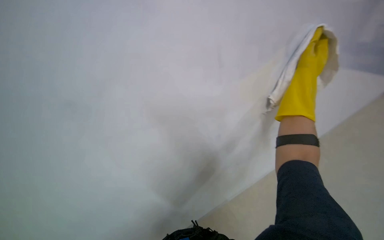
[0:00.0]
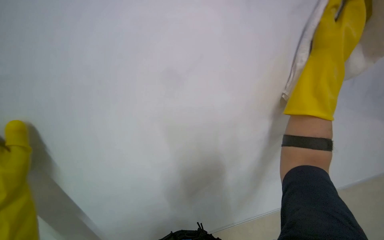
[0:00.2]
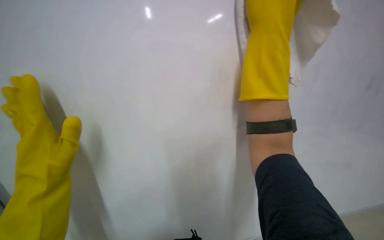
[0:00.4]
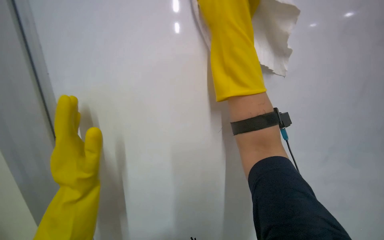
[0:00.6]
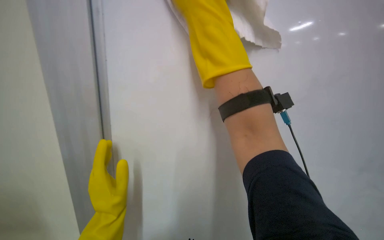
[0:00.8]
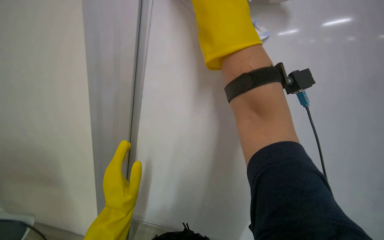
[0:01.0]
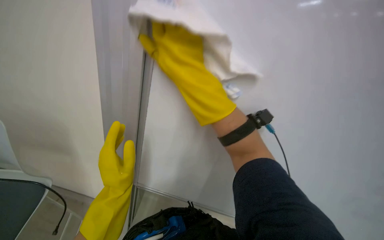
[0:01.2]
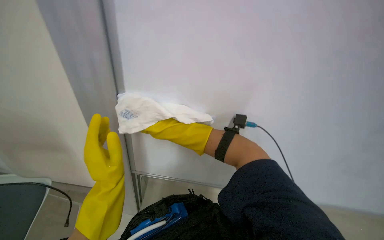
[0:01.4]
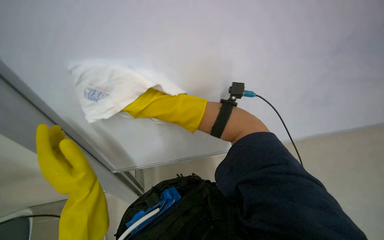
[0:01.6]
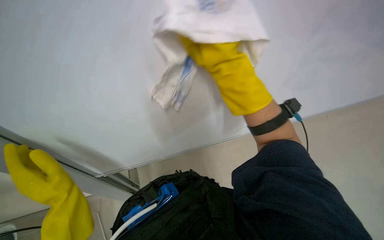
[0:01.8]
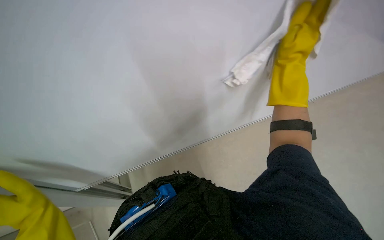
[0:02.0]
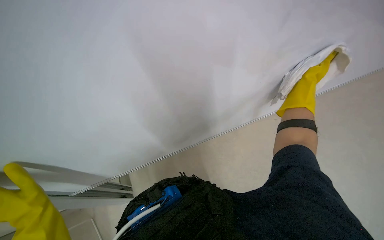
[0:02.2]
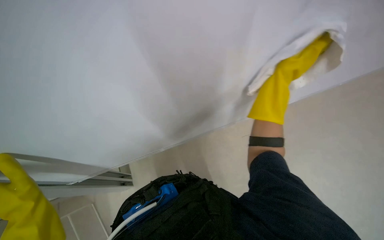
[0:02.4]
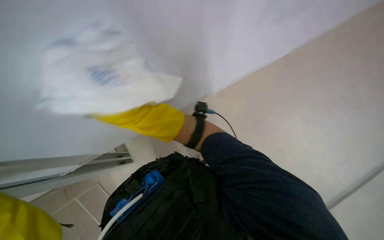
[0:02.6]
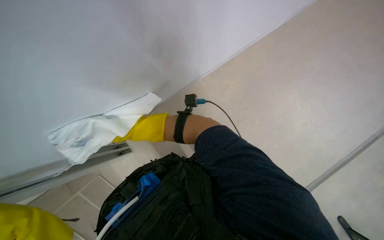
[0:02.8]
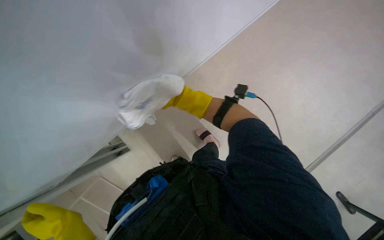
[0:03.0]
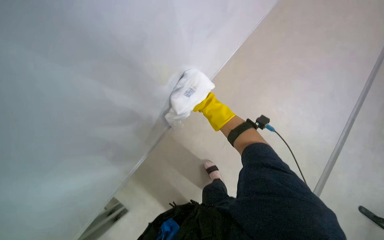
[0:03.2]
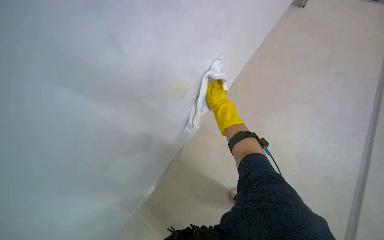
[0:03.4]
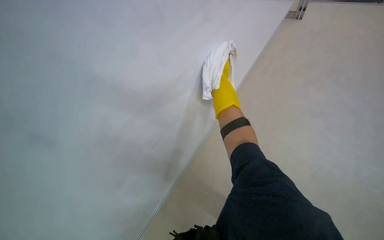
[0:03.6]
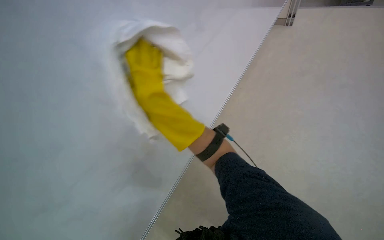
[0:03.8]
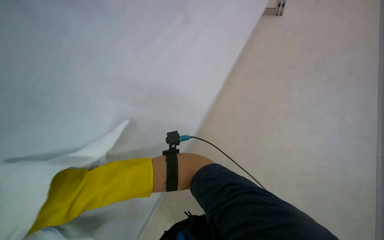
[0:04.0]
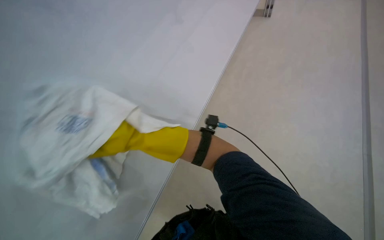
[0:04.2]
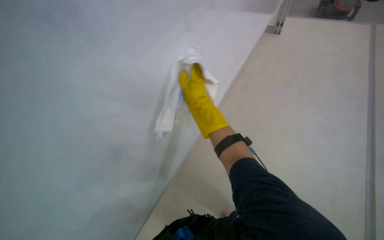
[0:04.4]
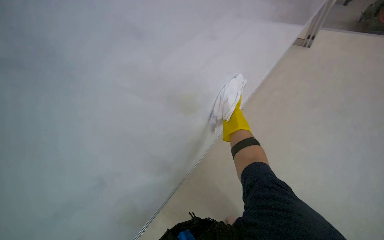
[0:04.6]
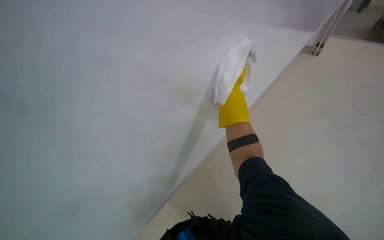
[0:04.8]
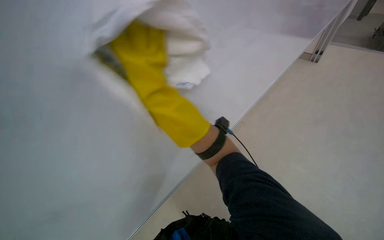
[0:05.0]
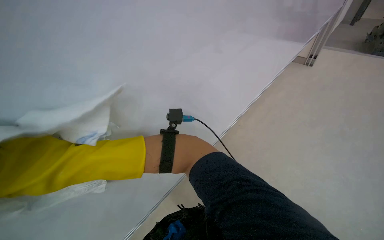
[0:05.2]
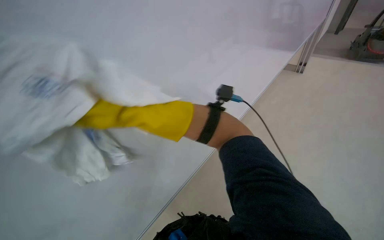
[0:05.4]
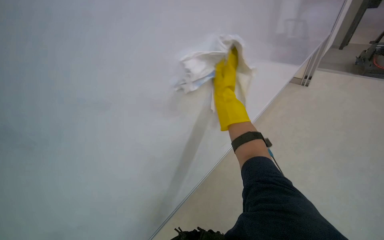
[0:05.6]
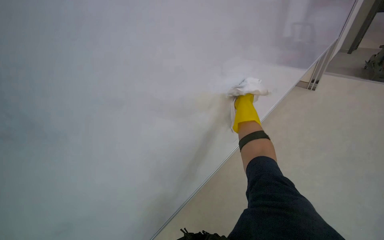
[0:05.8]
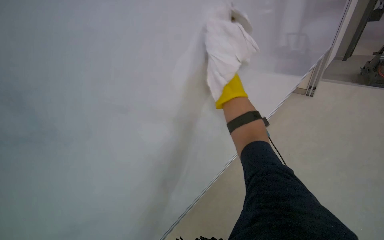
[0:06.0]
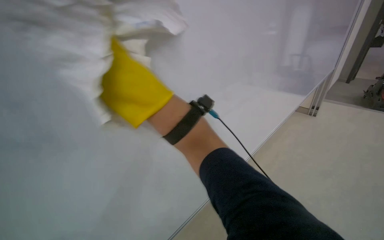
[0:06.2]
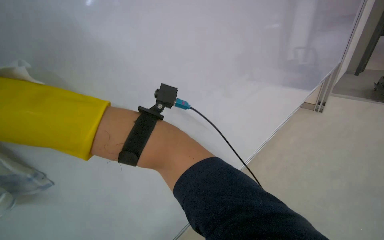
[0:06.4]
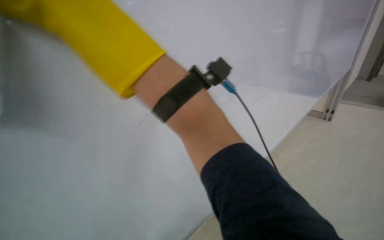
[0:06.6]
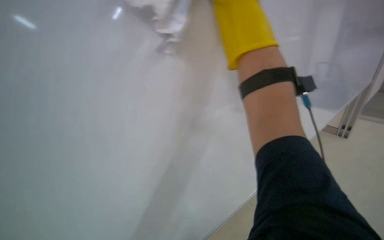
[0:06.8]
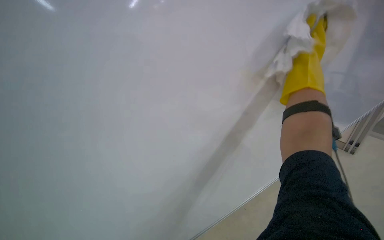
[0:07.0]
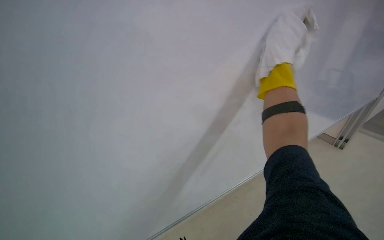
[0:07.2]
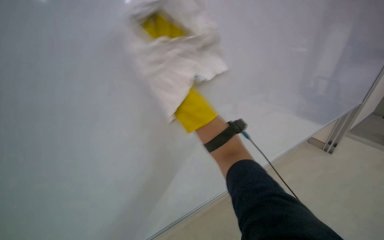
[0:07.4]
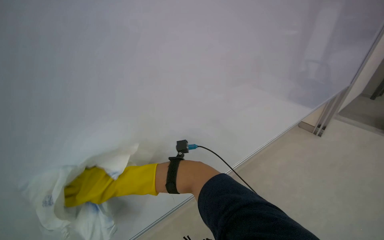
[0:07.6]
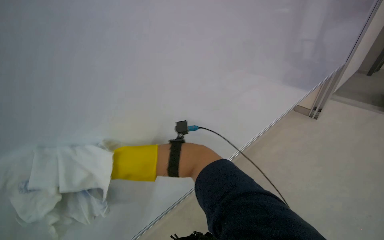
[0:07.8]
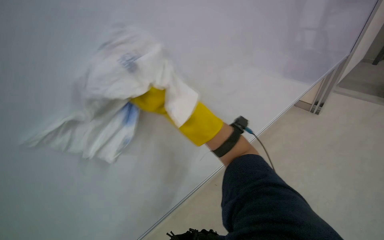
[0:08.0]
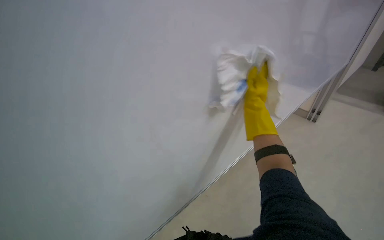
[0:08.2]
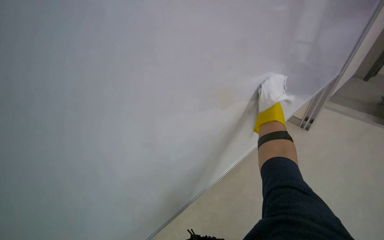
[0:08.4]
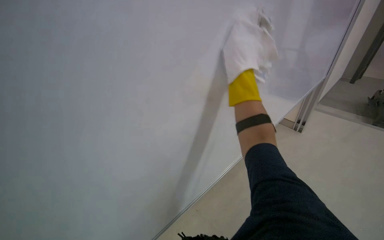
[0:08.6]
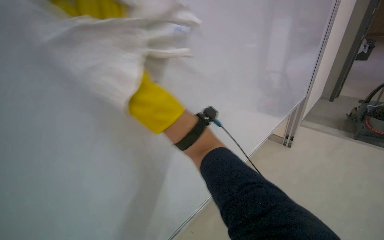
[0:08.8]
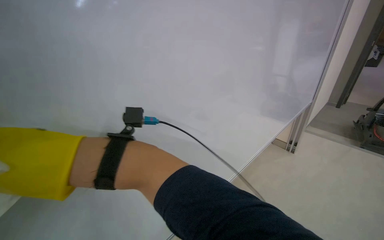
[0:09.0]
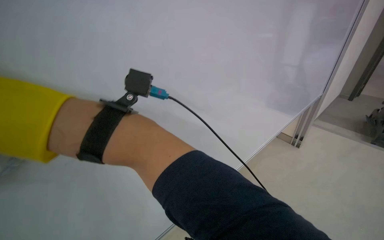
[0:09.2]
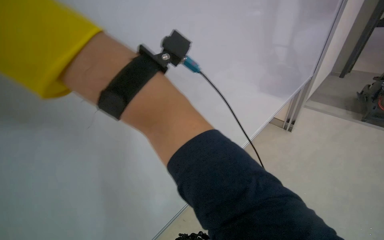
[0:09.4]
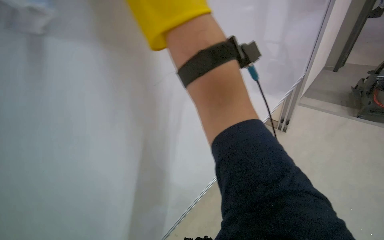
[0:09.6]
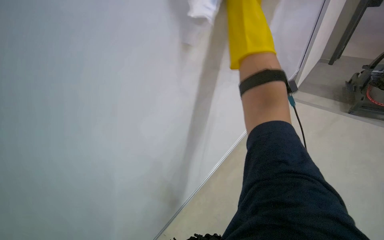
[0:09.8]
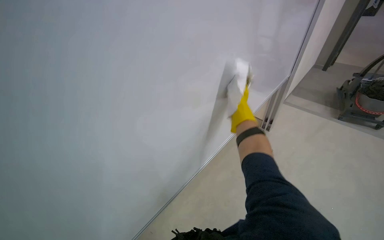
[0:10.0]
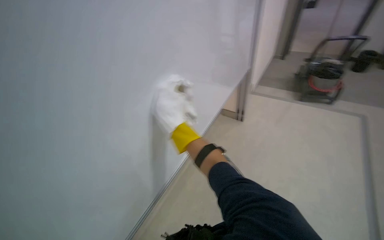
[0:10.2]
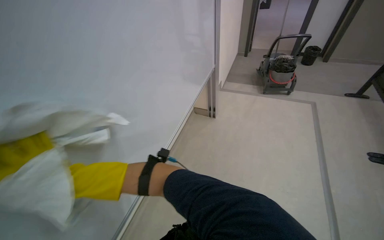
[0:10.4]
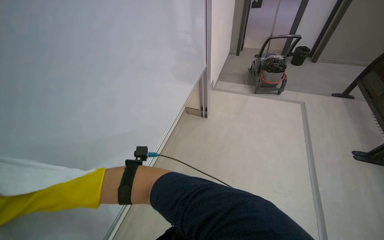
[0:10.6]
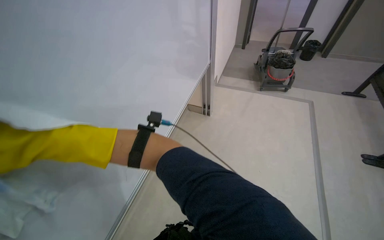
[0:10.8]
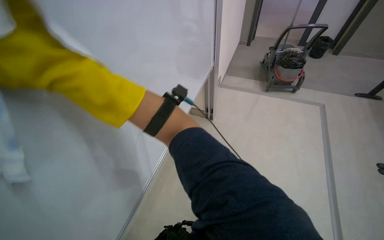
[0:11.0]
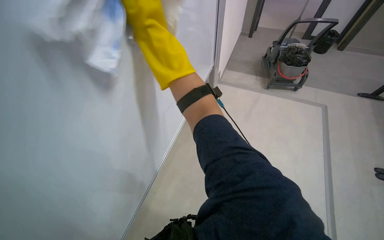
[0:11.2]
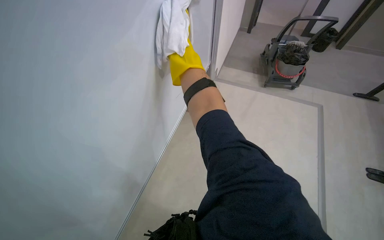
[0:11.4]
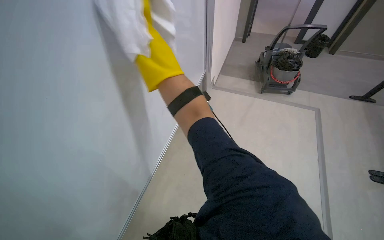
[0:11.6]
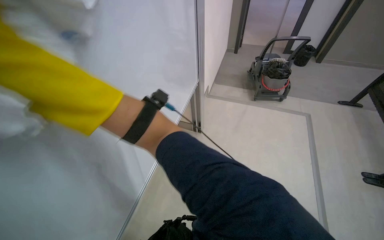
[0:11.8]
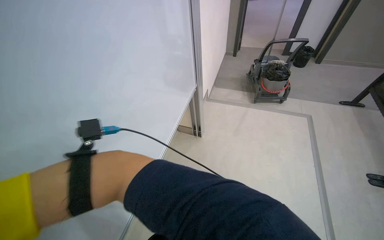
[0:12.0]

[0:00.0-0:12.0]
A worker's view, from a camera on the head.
Job: wiping surfaces.
The whole recording: Wiping whiteboard. The worker wipes the whiteboard with a white cloth.
0:03.0 to 0:04.4: The view tilts some 15 degrees upward.
0:04.4 to 0:06.0: The wearer looks about 20 degrees further upward.
0:09.0 to 0:10.4: The camera is carried about 50 cm. The head turns to the right by some 30 degrees. The view tips downward by some 10 degrees.
0:10.4 to 0:12.0: The wearer moves about 40 cm.

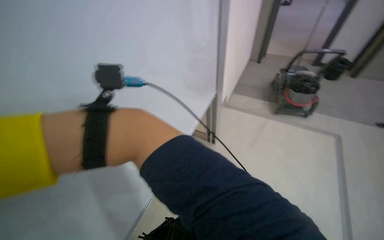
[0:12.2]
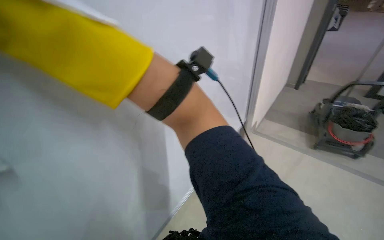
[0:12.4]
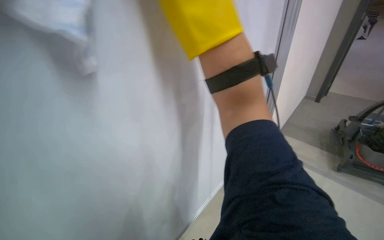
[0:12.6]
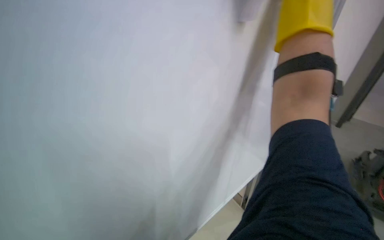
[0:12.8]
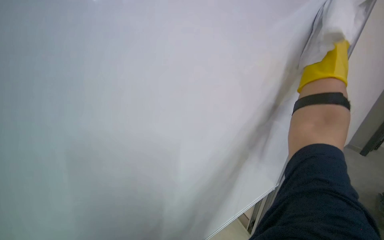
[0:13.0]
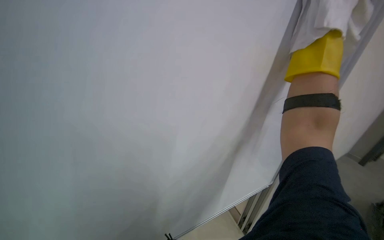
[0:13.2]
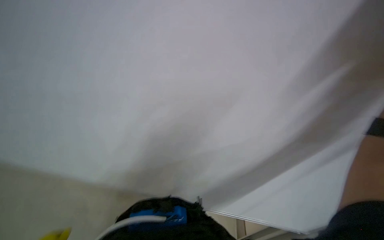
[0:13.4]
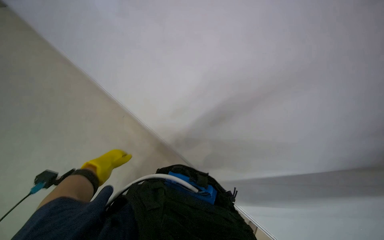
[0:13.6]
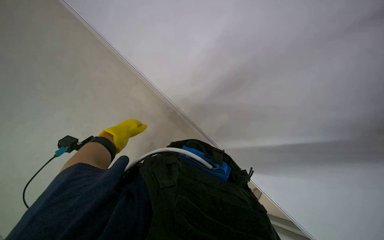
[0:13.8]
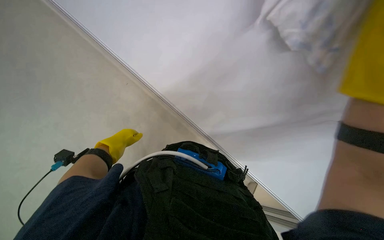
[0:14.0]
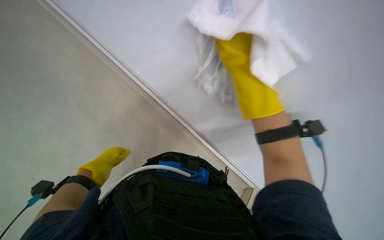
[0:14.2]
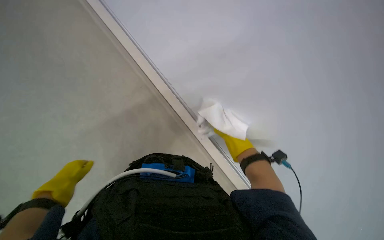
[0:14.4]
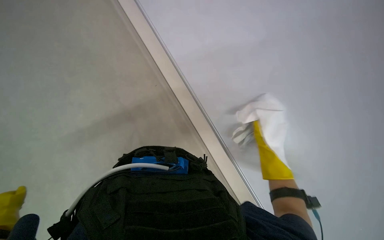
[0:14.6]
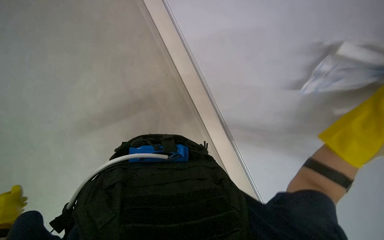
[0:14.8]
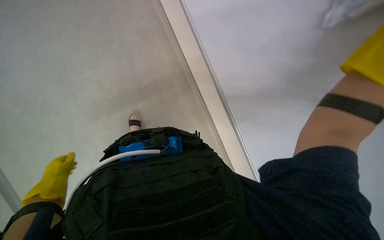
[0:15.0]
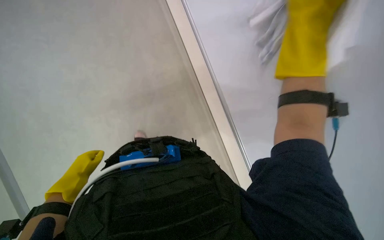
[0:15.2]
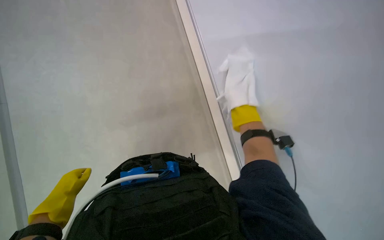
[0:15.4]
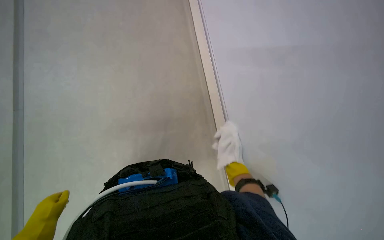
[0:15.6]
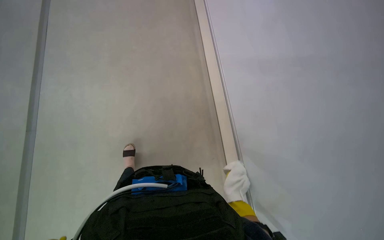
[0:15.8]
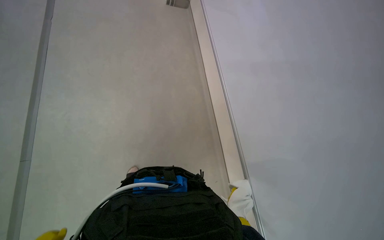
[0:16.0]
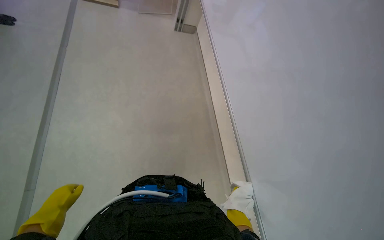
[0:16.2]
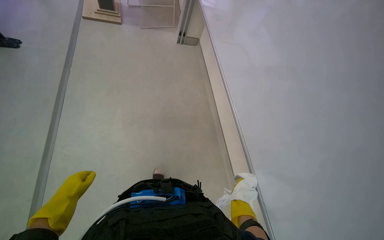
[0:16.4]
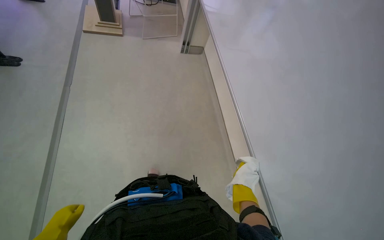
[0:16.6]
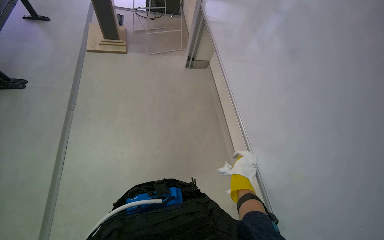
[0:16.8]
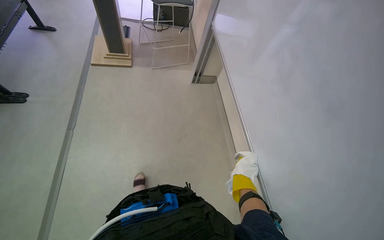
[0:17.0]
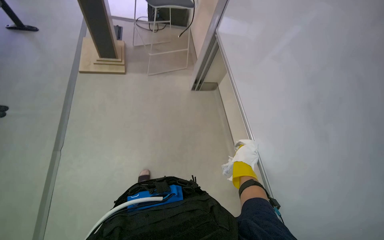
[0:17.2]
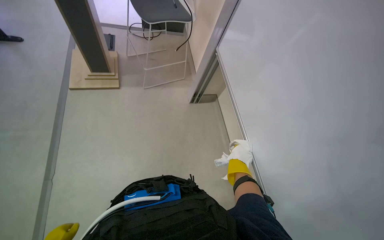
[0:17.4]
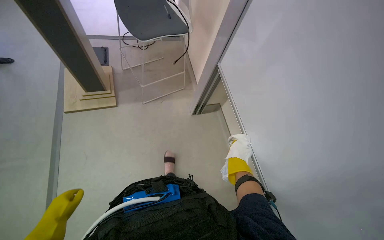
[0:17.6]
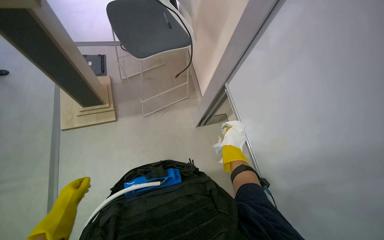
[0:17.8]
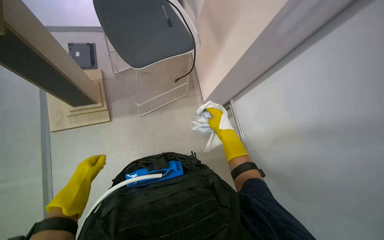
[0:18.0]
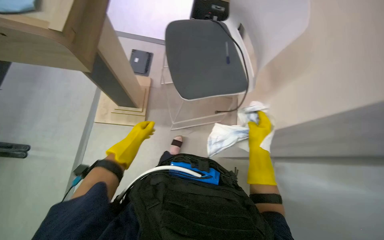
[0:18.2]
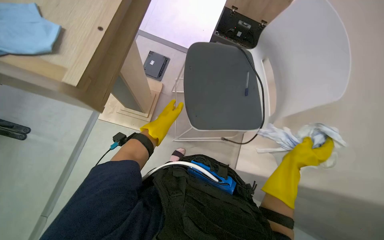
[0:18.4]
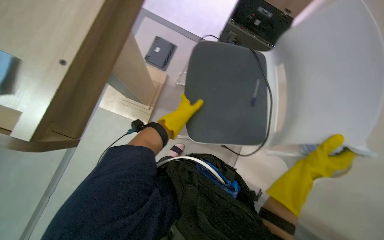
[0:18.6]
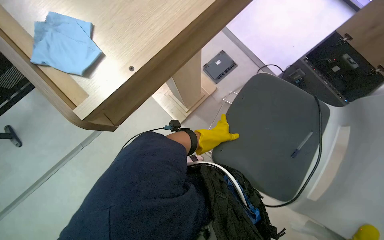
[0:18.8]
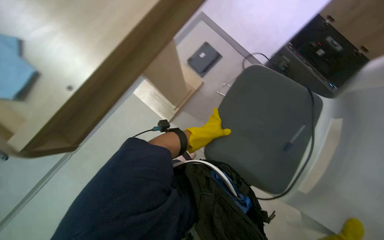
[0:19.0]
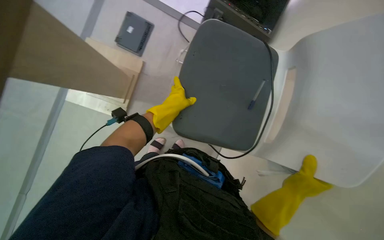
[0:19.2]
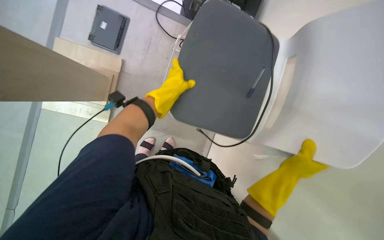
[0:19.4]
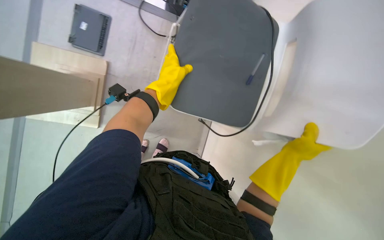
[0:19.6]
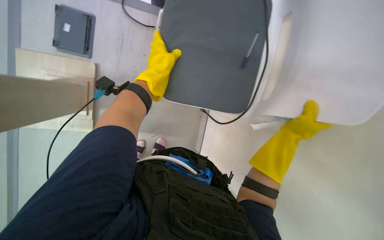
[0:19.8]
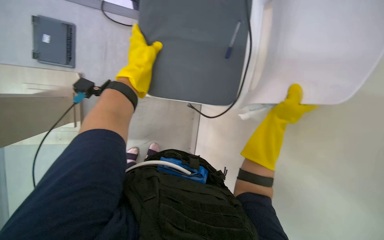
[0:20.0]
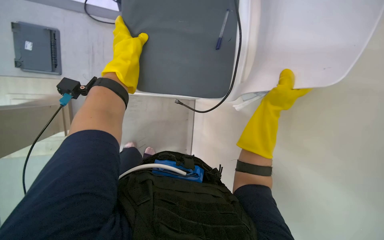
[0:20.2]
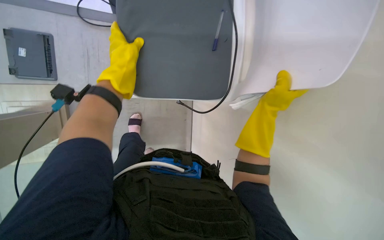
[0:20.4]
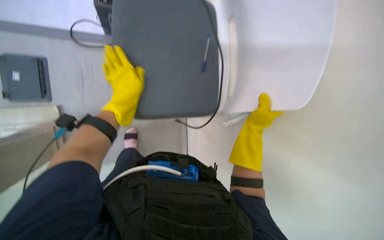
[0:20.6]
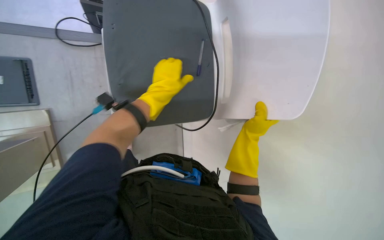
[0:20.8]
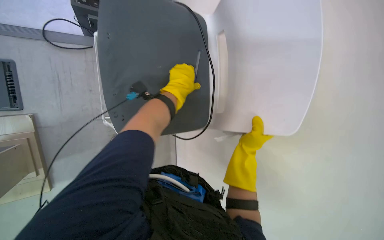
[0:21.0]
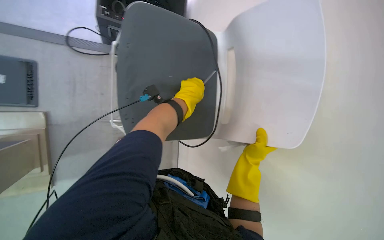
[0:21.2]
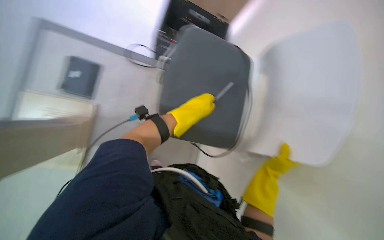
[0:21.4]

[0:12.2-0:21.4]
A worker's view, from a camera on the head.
Job: wiping surfaces.
The whole recording: Wiping whiteboard. The worker wipes the whiteboard with a white cloth.
0:12.2 to 0:13.8: The wearer's head swings approximately 60 degrees to the left.
0:13.8 to 0:15.2: The wearer looks approximately 35 degrees further to the right.
0:15.2 to 0:16.8: The camera pitches upward, by some 35 degrees.
0:18.4 to 0:19.8: The wearer's head swings some 20 degrees to the right. The camera pitches downward, by about 15 degrees.
0:19.8 to 0:21.4: The view tilts about 10 degrees upward. The left hand is displaced to the right by approximately 15 cm.
